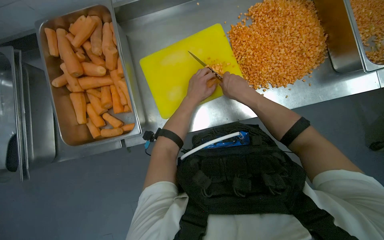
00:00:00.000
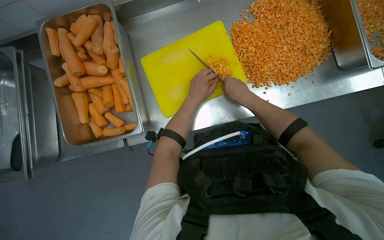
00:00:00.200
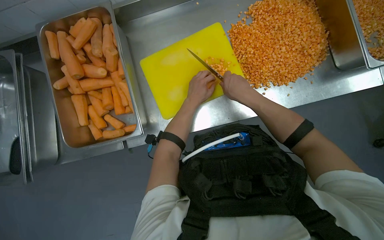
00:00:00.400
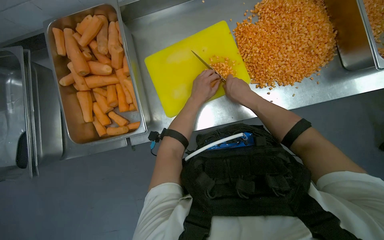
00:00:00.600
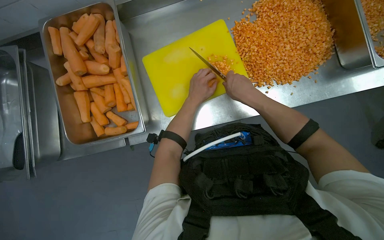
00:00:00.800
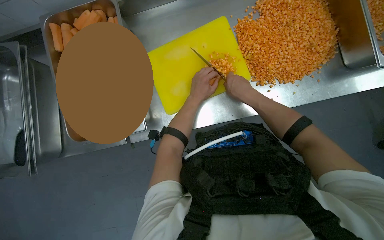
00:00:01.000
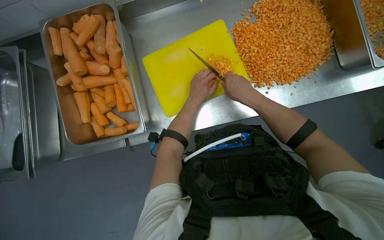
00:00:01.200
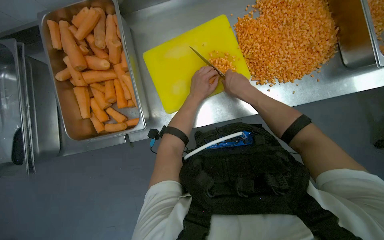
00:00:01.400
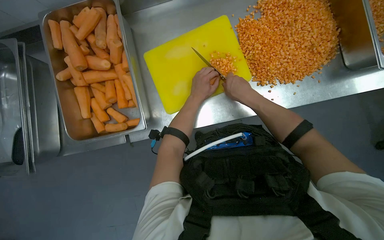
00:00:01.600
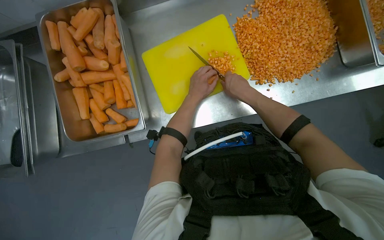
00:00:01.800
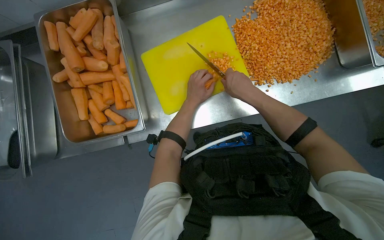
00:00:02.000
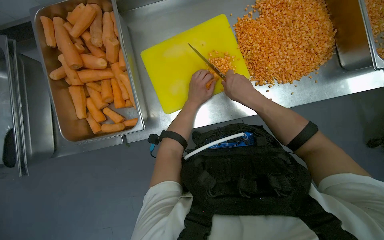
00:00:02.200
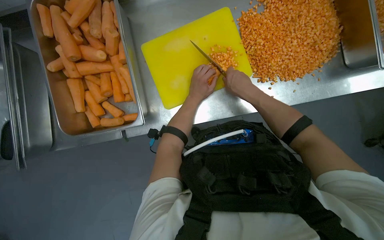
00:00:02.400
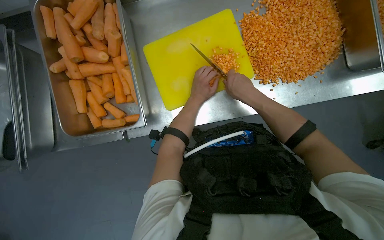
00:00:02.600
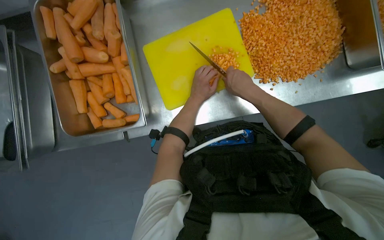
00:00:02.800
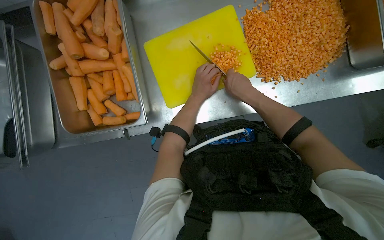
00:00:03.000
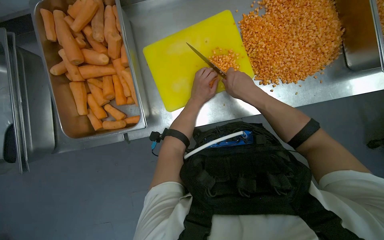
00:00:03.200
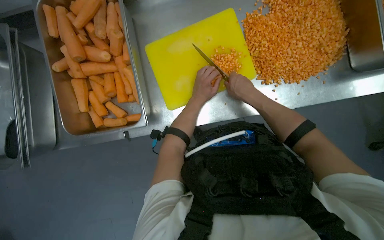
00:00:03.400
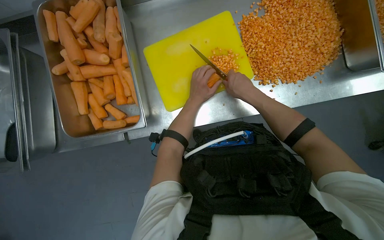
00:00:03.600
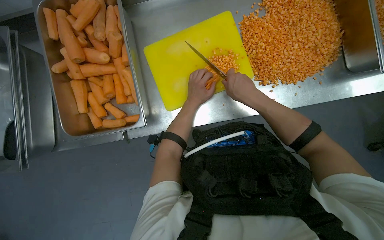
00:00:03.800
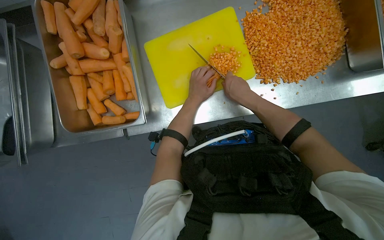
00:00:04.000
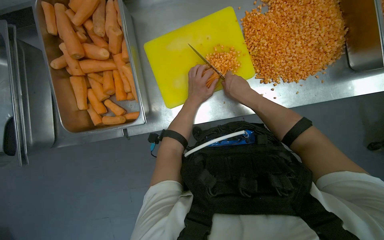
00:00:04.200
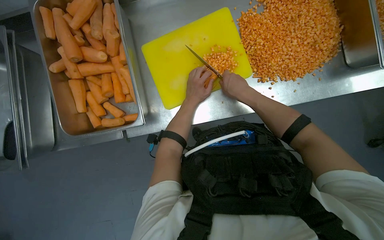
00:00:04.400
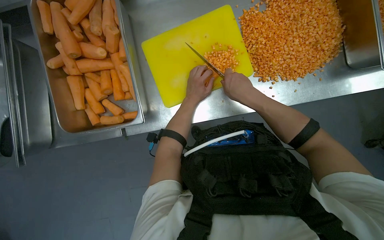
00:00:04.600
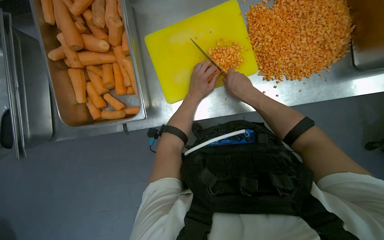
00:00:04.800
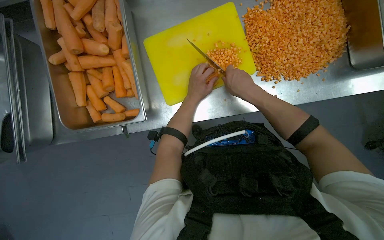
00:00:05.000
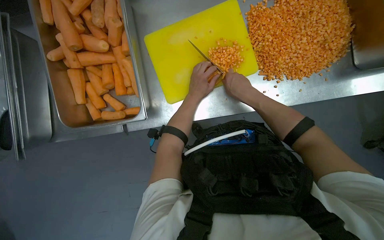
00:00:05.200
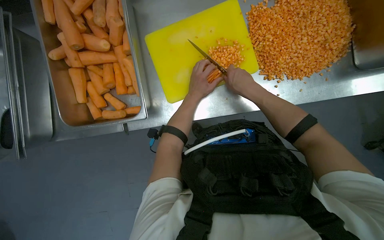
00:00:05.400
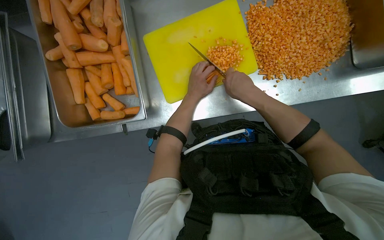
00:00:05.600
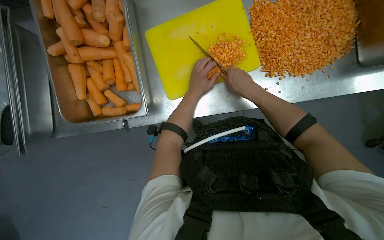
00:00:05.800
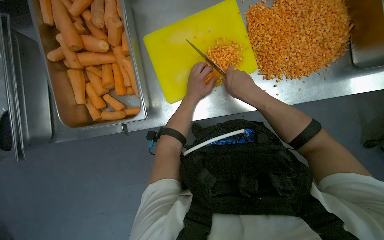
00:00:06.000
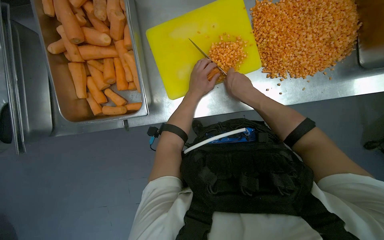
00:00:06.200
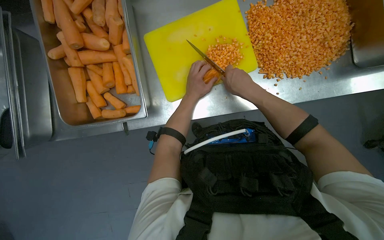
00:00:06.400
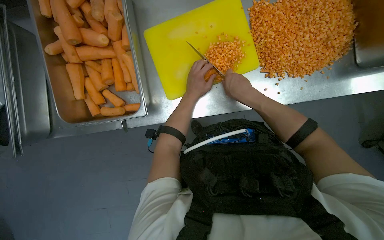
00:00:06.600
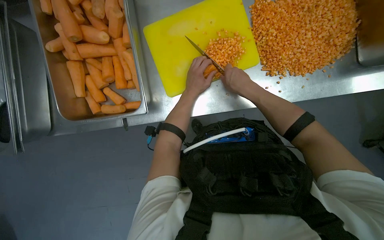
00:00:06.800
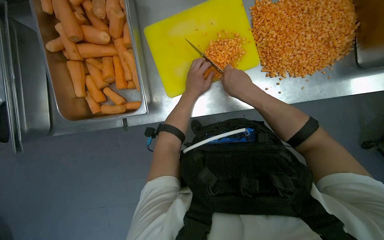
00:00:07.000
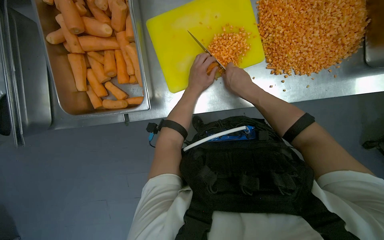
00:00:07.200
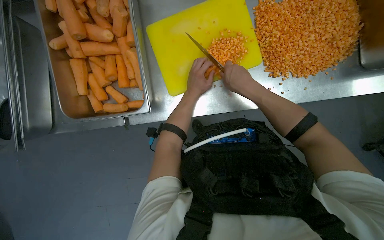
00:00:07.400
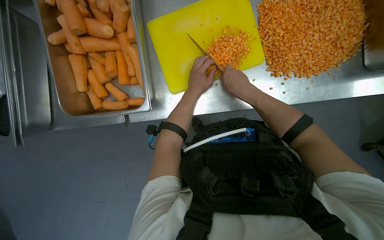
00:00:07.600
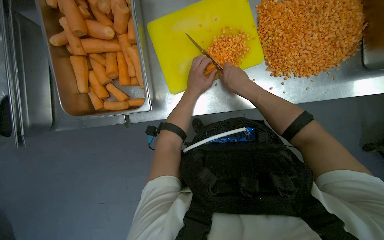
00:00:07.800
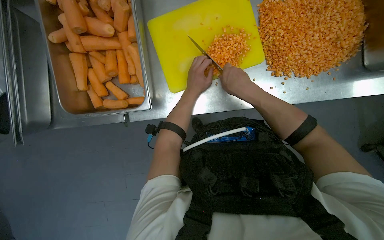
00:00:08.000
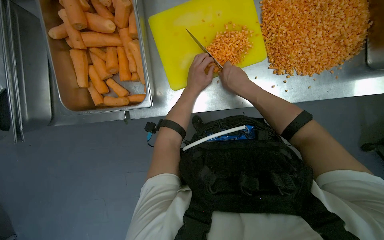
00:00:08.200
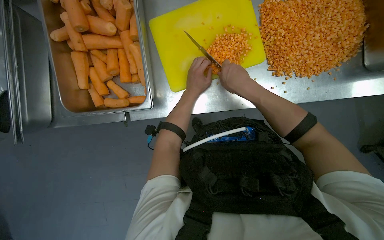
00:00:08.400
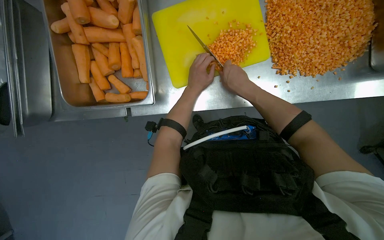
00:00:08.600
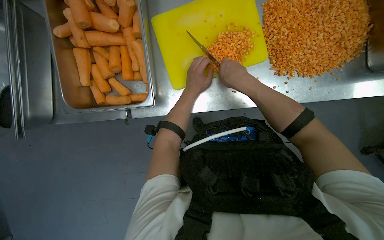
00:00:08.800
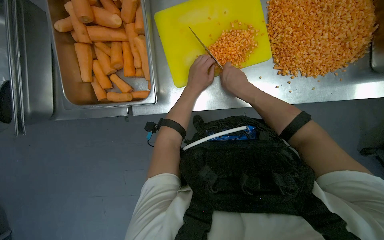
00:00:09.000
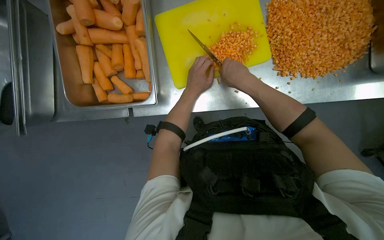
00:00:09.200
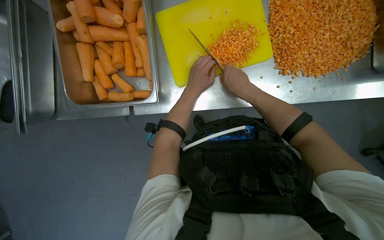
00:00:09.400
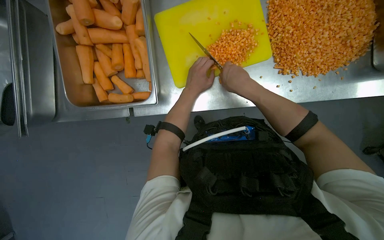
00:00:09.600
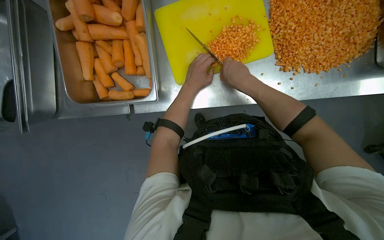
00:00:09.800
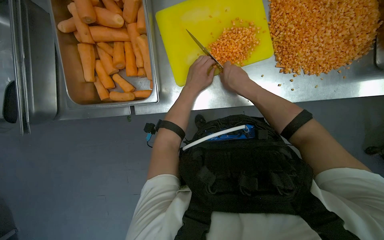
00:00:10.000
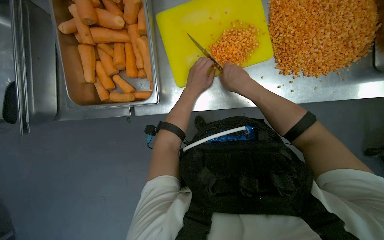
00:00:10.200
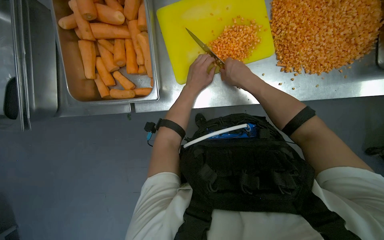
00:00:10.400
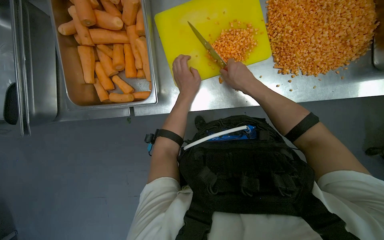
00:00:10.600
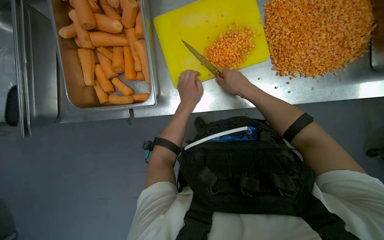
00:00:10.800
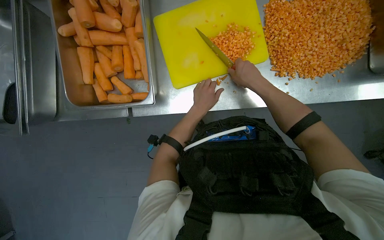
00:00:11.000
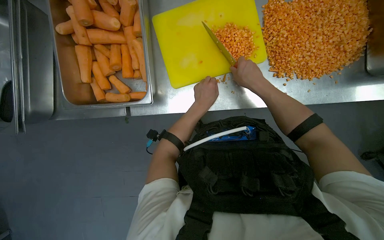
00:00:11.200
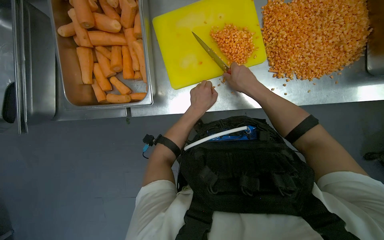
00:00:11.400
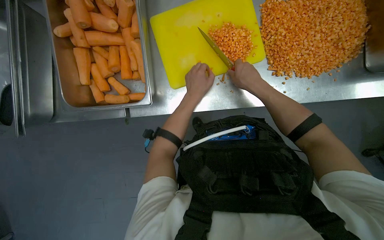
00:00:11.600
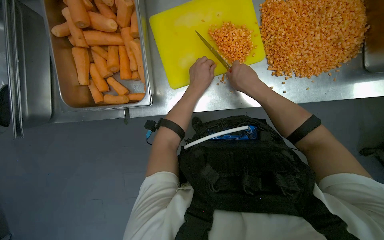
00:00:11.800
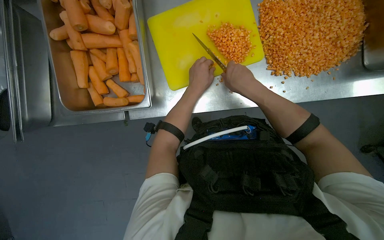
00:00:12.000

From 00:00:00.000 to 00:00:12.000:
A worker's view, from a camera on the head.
Job: preparing food.
The whole recording: Dicing carrots on cutting board. The worker dices carrots on a yellow cutting board and transfers them to a metal container.
From 00:00:00.000 to 00:00:07.600: The hands are busy where they are.
From 00:00:07.600 to 00:00:12.000: The hands are busy where they are.

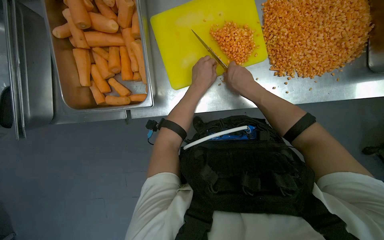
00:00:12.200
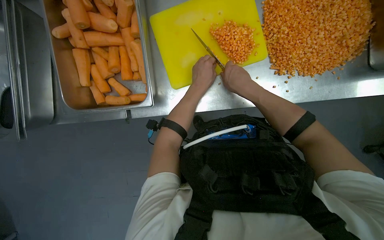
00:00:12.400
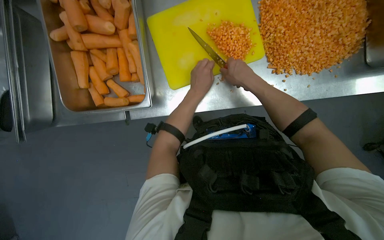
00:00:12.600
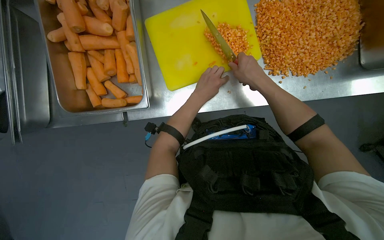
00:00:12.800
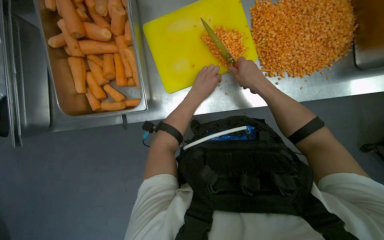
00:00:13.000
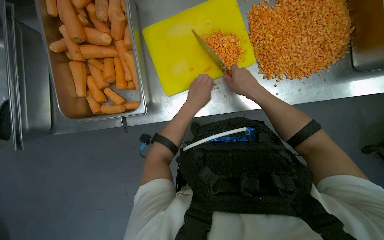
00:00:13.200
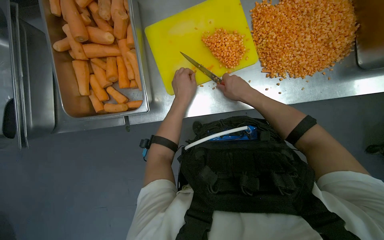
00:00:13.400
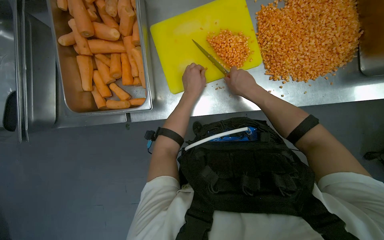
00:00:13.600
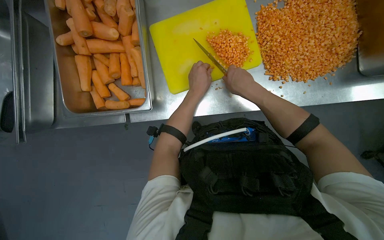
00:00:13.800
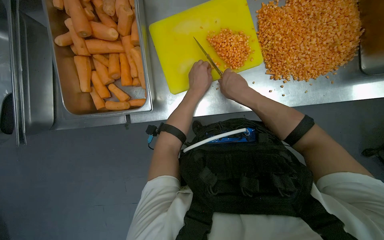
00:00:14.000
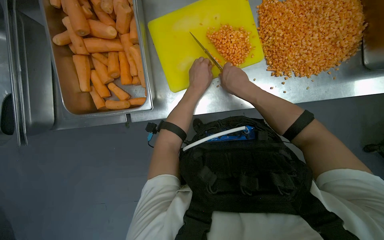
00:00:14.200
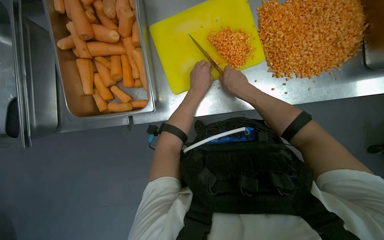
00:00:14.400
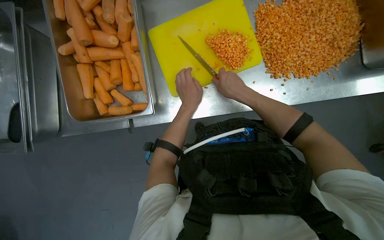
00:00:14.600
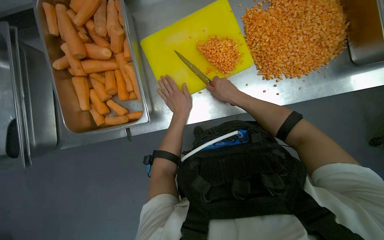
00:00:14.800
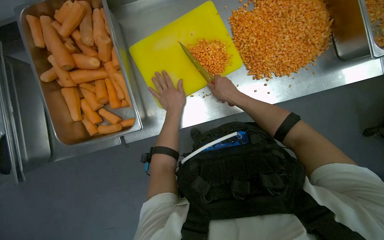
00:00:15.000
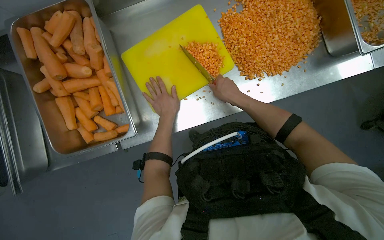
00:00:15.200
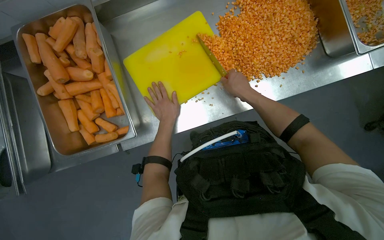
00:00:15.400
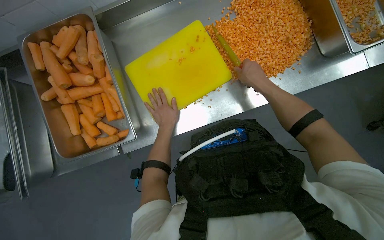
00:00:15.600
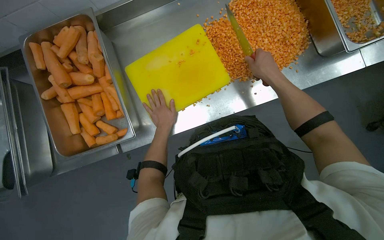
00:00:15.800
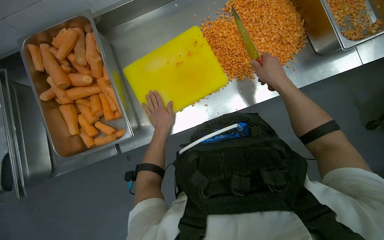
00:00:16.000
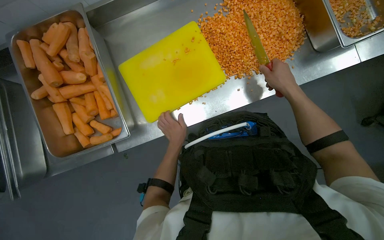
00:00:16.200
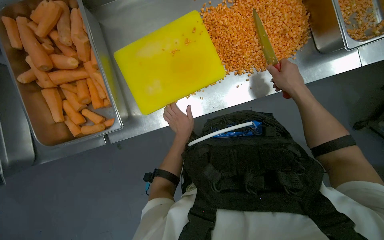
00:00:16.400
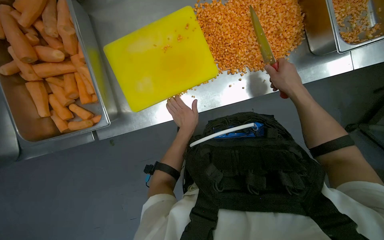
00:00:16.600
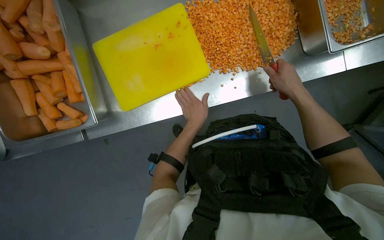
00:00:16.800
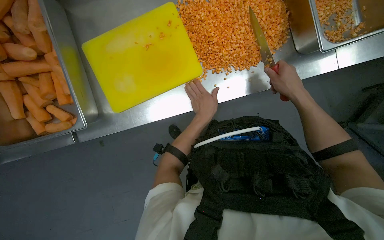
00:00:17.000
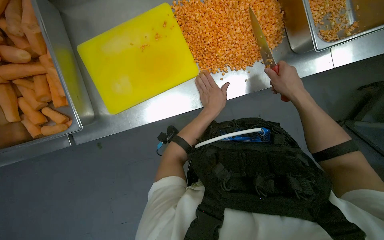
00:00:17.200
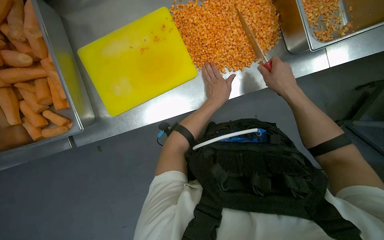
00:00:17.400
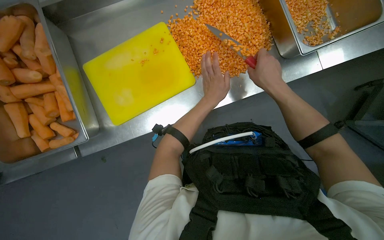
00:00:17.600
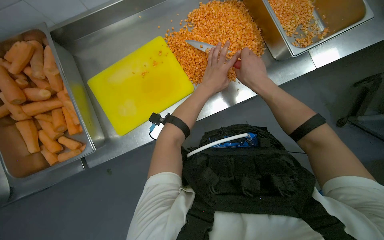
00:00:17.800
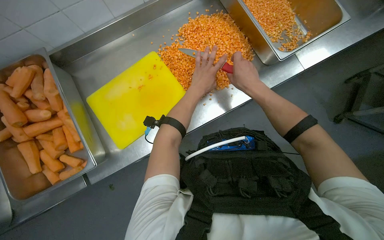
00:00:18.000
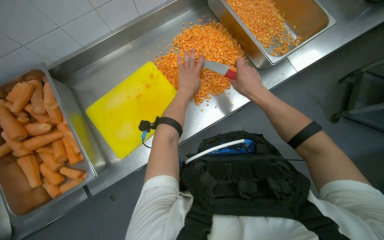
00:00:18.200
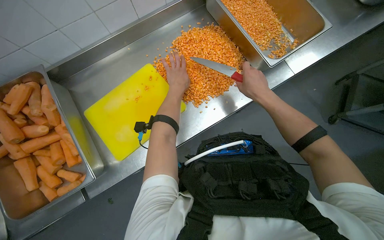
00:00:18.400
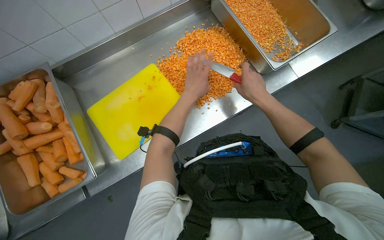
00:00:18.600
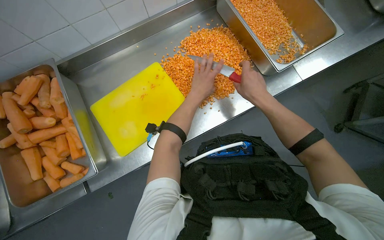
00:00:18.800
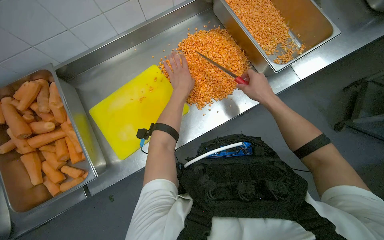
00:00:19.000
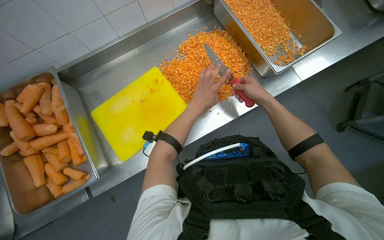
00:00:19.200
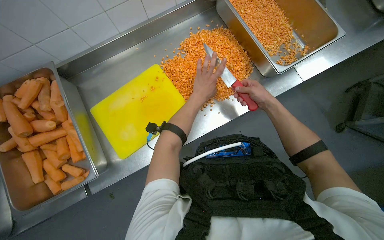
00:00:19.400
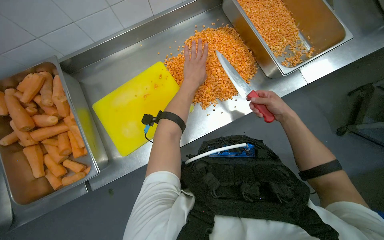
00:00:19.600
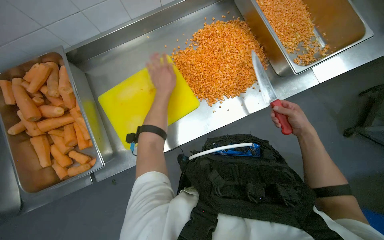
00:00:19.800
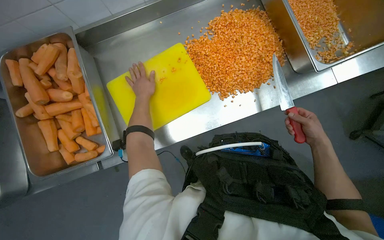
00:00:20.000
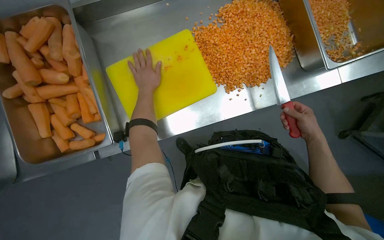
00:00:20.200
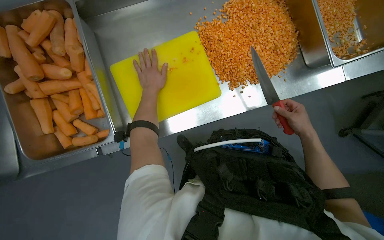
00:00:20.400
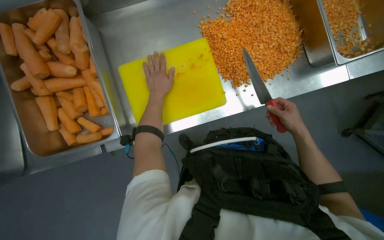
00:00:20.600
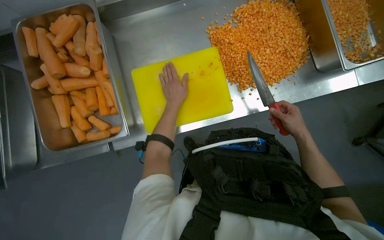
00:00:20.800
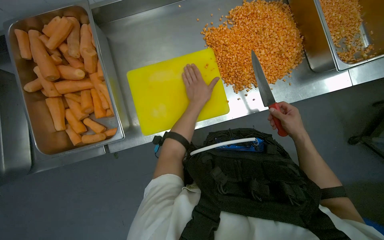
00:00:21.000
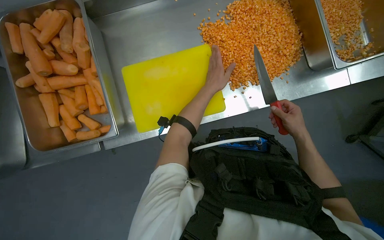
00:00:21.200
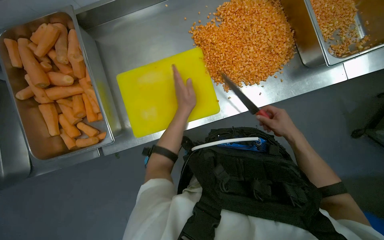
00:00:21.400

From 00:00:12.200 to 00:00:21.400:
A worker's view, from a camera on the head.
Job: preparing food.
The whole recording: Dicing carrots on cutting board. The worker dices carrots on a yellow cutting board and transfers them to a metal container.
From 00:00:12.200 to 00:00:15.200: The hands make small movements and keep their place.
From 00:00:15.200 to 00:00:16.800: Both hands travel together to the right, some 25 cm.
From 00:00:16.800 to 00:00:18.400: The view tilts approximately 15 degrees upward. The left hand is displaced up the picture by approximately 25 cm.
From 00:00:18.400 to 00:00:19.800: The right hand heads to the right, covering roughly 10 cm.
From 00:00:19.800 to 00:00:21.400: The left hand heads down the picture, covering some 10 cm, and travels to the right and back again, about 5 cm each way.
